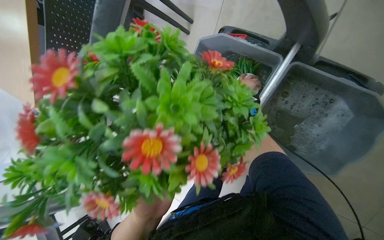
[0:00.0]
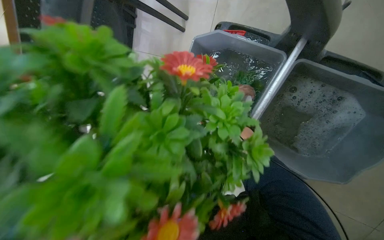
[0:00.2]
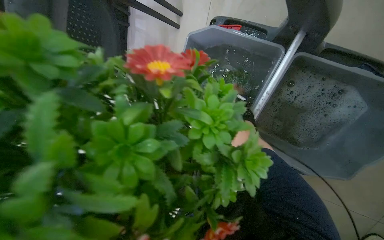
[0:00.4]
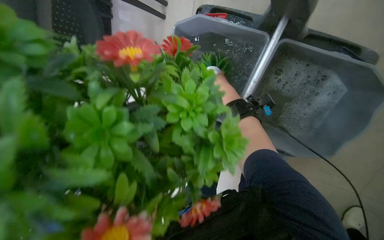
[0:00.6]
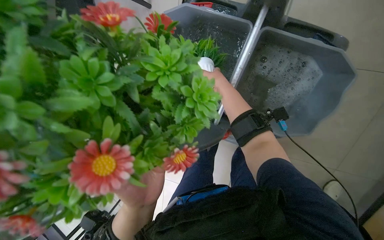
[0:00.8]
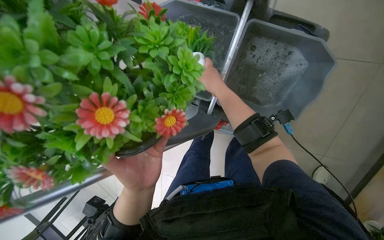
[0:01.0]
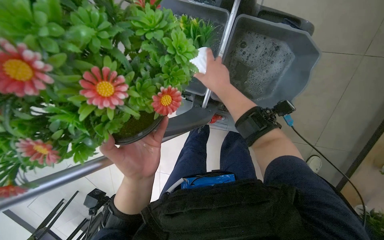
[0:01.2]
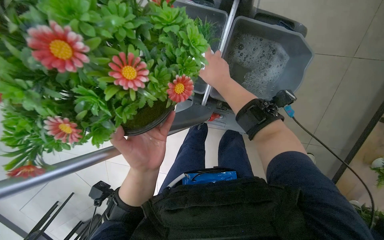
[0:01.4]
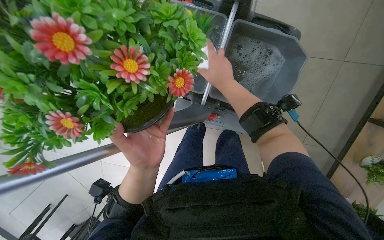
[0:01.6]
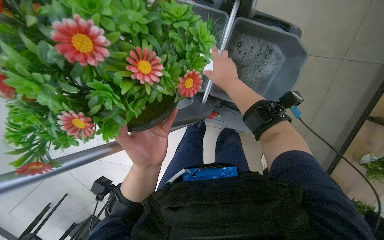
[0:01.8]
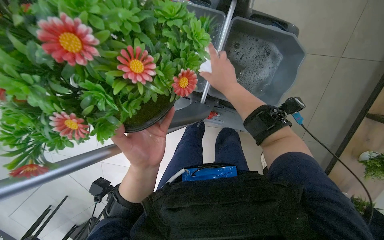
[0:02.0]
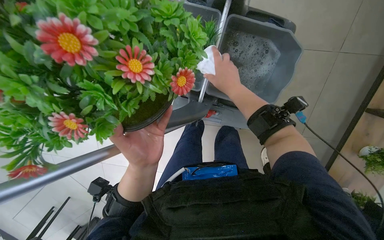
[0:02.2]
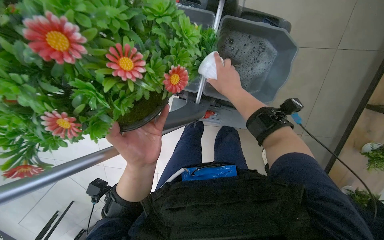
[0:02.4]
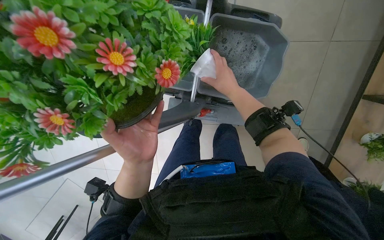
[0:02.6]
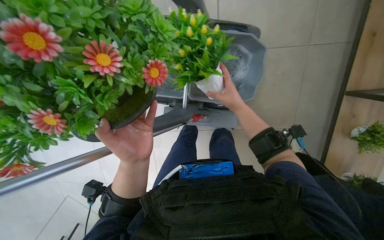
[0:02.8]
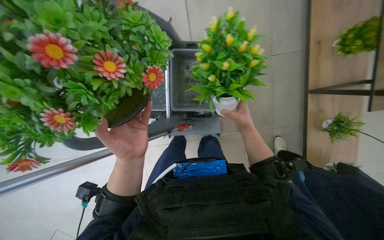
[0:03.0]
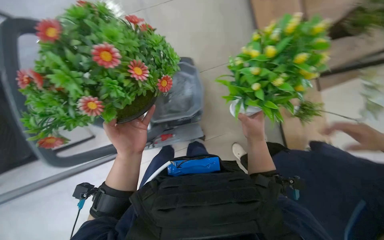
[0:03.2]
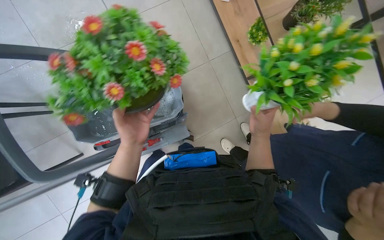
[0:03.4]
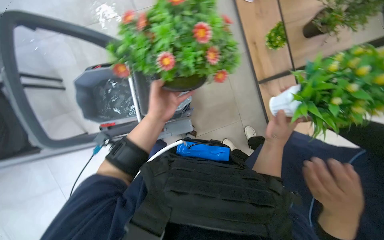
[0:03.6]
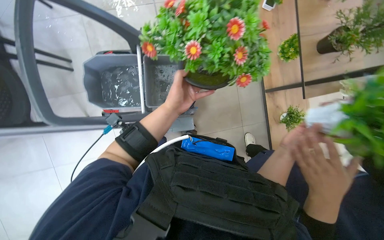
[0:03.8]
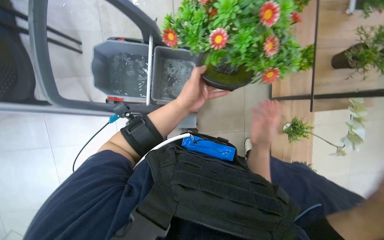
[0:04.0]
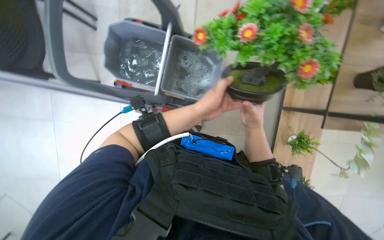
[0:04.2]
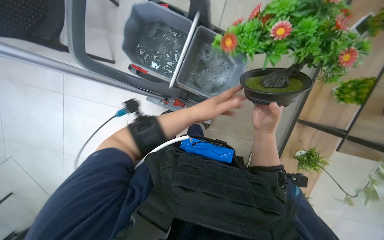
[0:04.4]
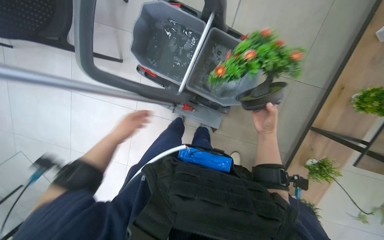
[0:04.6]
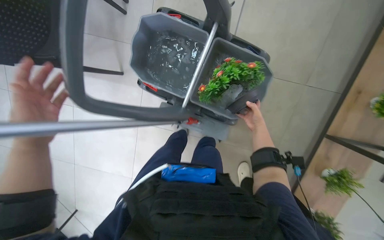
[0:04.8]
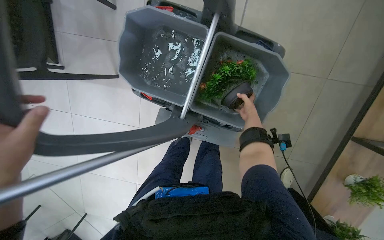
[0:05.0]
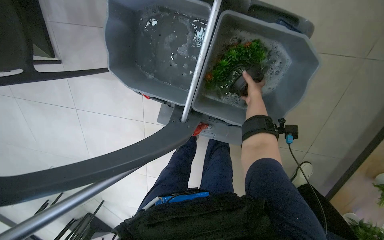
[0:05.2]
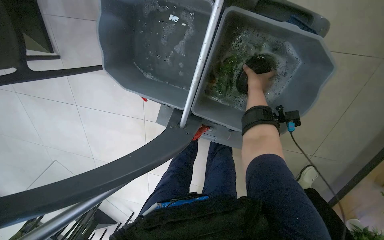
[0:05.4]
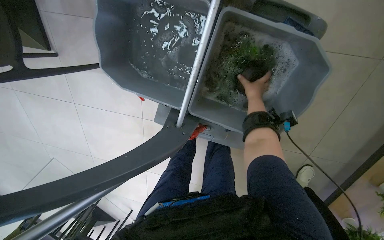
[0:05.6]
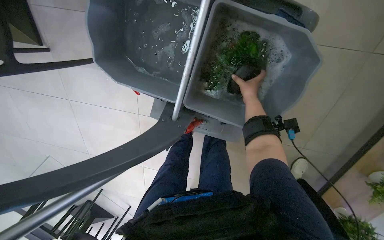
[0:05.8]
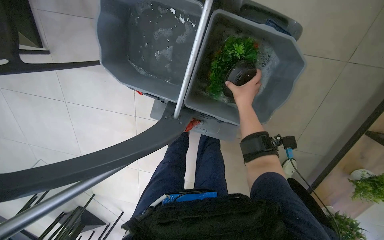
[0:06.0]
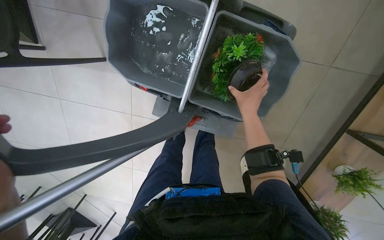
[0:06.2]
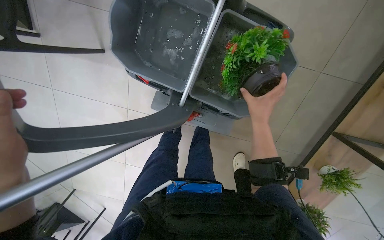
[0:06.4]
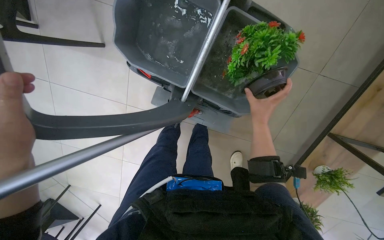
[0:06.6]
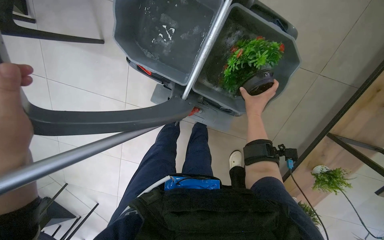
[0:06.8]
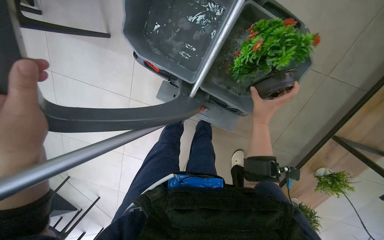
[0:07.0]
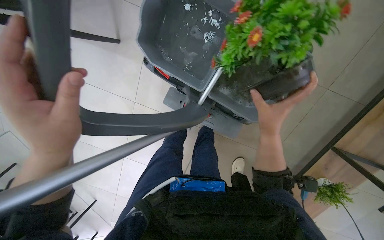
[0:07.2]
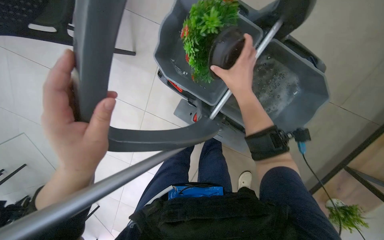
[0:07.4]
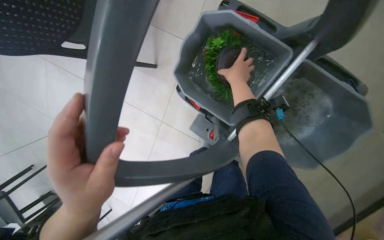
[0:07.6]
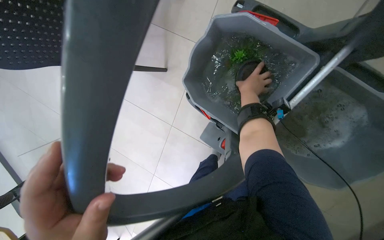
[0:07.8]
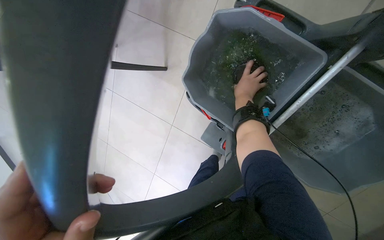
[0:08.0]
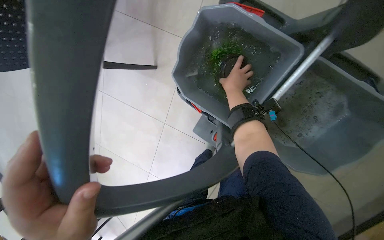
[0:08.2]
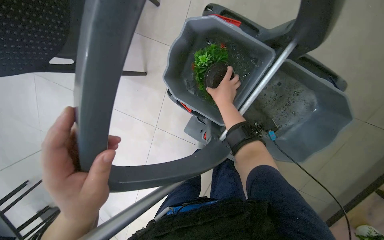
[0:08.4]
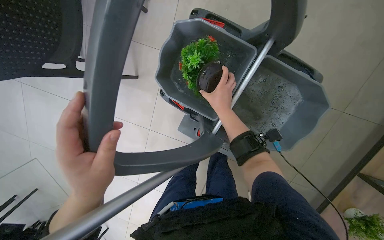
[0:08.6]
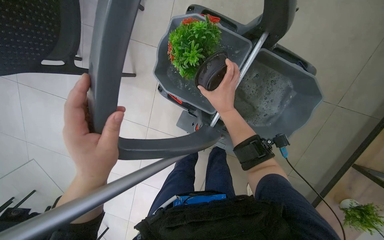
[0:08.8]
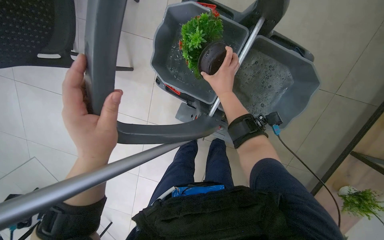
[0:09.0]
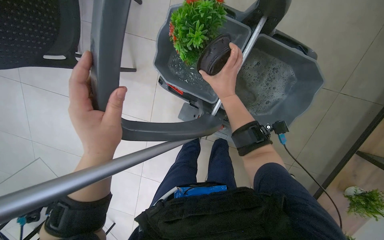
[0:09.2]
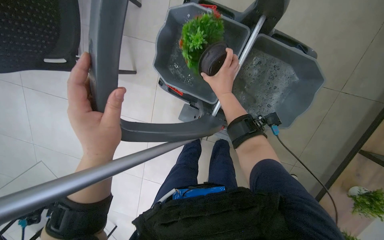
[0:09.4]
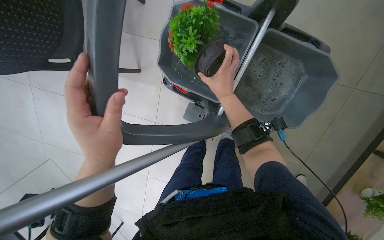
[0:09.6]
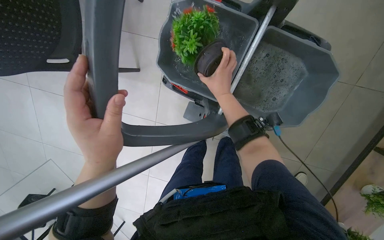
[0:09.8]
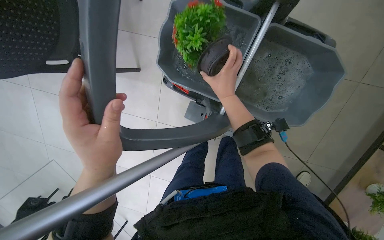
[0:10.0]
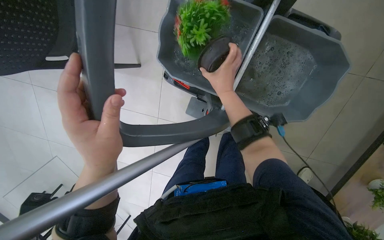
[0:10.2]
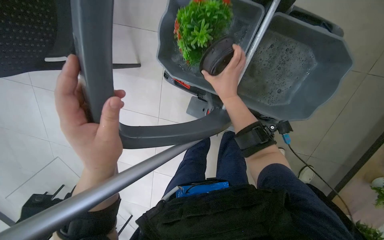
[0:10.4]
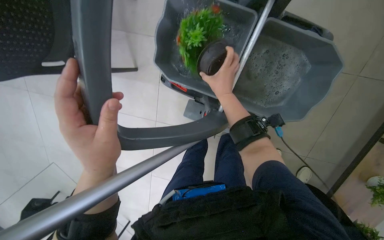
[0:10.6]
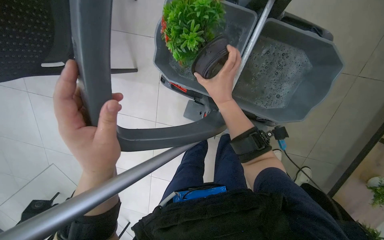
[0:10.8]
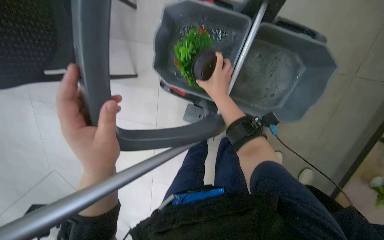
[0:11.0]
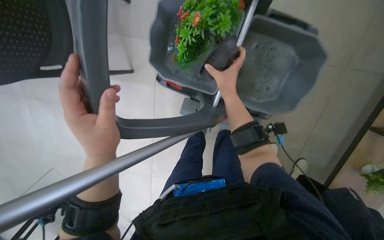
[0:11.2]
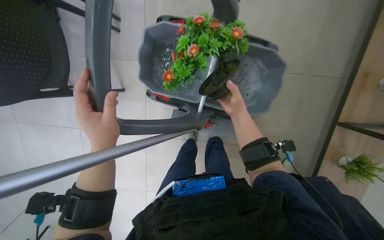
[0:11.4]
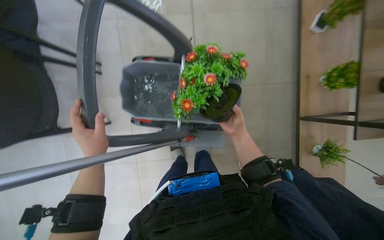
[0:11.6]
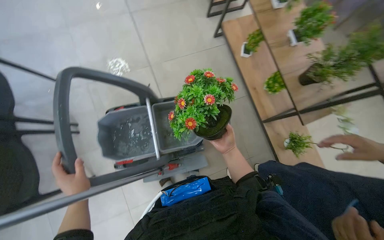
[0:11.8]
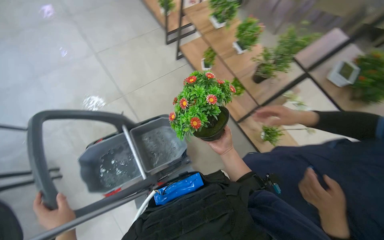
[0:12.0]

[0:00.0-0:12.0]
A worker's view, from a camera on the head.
Job: wiping surfaces.
The whole recording: Washing potted plants. The worker picks up decorative plants and flowers from a shelf, washes them in a cleaning cart, and places them back on the shelf.
0:00.0 to 0:01.6: The right hand travels nearer to the camera and down the picture by about 35 cm.
0:01.6 to 0:03.0: The right hand goes roughly 25 cm down the picture and to the right.
0:03.0 to 0:04.4: The scene rotates clockwise by roughly 60 degrees.
0:04.4 to 0:06.0: The right hand moves up the picture, some 10 cm, and travels farther from the camera and back again, some 40 cm each way.
0:06.0 to 0:07.6: The right hand moves up the picture, approximately 20 cm.
0:07.6 to 0:09.0: The right hand moves down the picture, roughly 15 cm.
0:09.0 to 0:10.4: The hands work in one place, with small movements.
0:10.4 to 0:12.0: The wearer moves some 50 cm. The head turns to the right by about 50 degrees. The wearer looks approximately 40 degrees further upward.

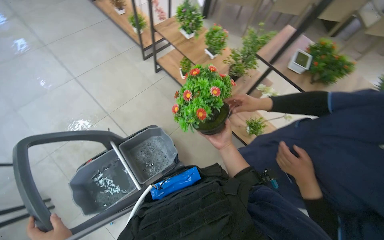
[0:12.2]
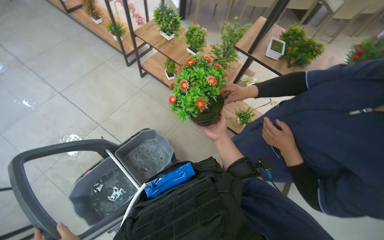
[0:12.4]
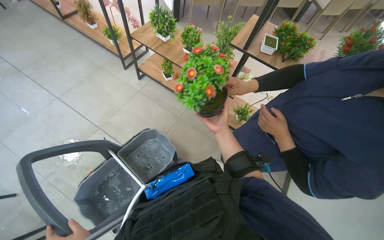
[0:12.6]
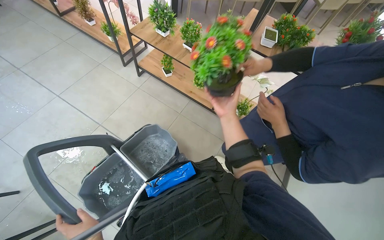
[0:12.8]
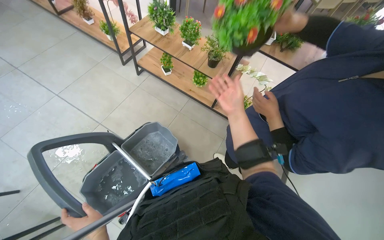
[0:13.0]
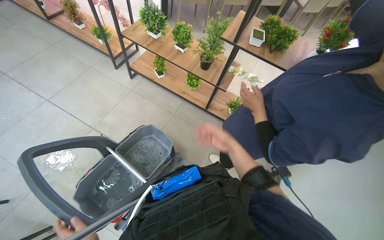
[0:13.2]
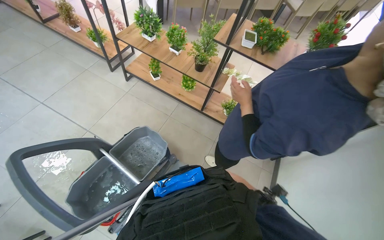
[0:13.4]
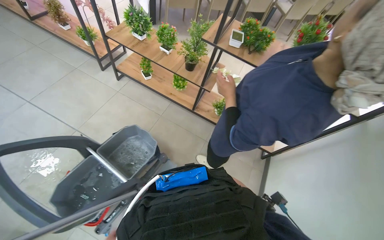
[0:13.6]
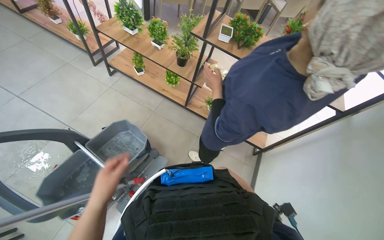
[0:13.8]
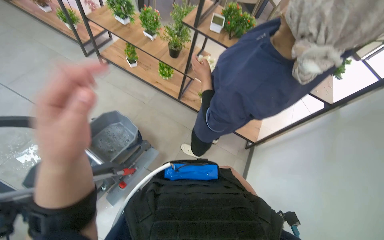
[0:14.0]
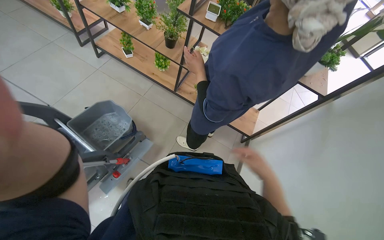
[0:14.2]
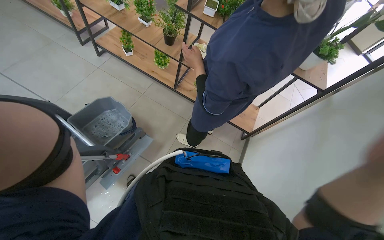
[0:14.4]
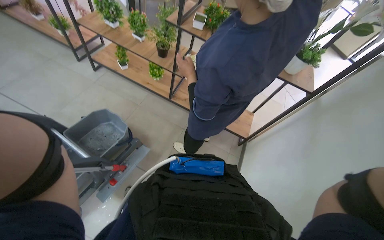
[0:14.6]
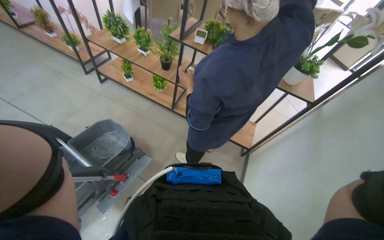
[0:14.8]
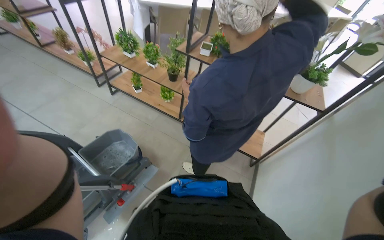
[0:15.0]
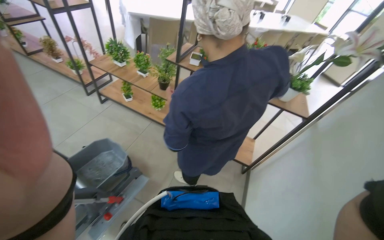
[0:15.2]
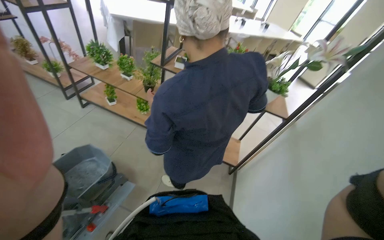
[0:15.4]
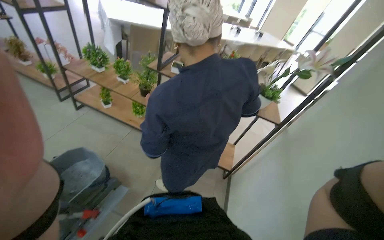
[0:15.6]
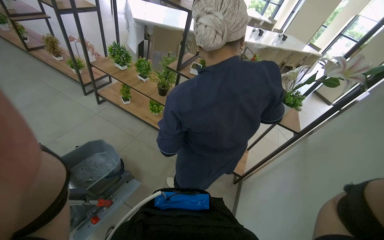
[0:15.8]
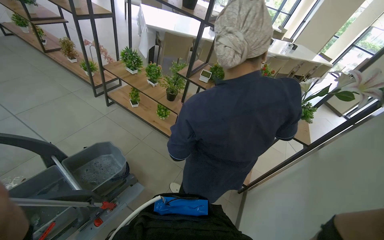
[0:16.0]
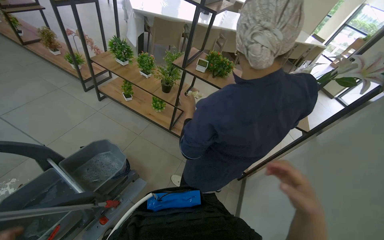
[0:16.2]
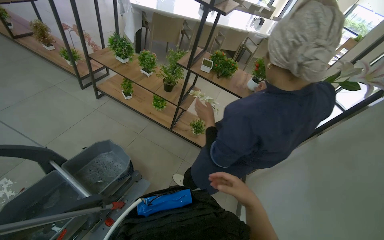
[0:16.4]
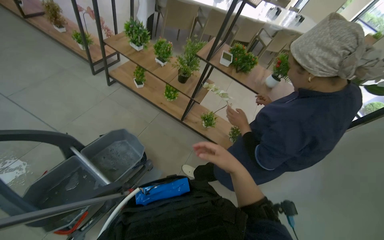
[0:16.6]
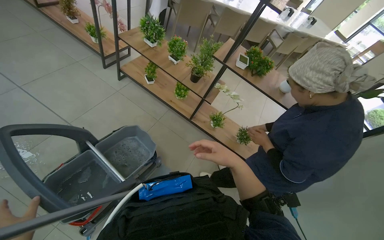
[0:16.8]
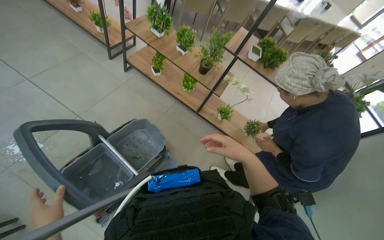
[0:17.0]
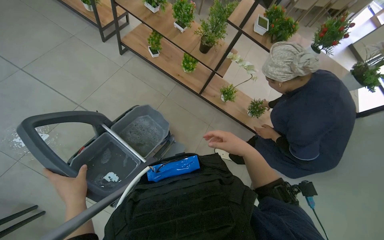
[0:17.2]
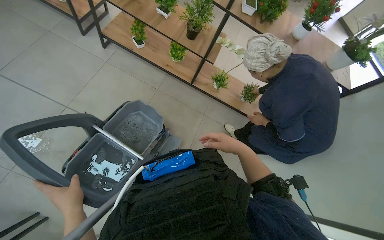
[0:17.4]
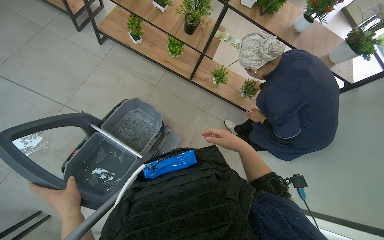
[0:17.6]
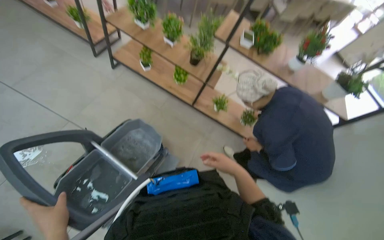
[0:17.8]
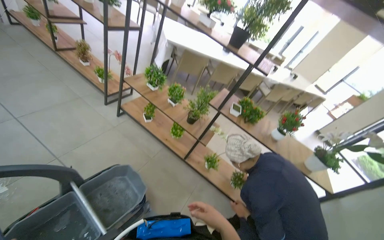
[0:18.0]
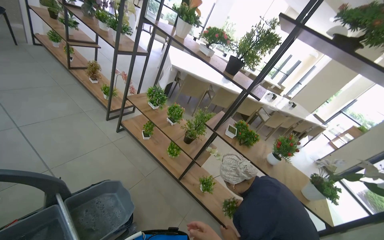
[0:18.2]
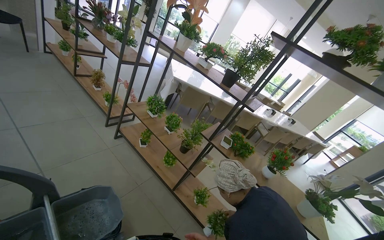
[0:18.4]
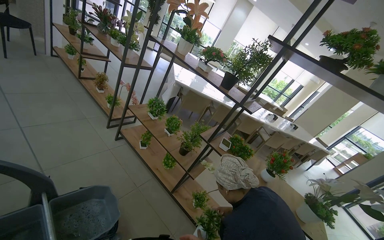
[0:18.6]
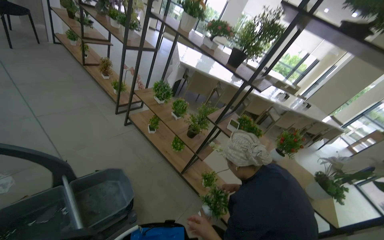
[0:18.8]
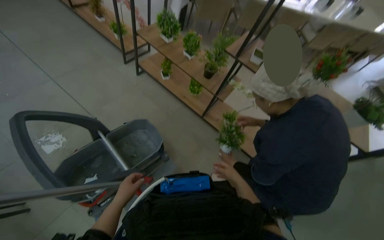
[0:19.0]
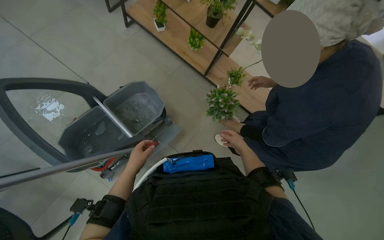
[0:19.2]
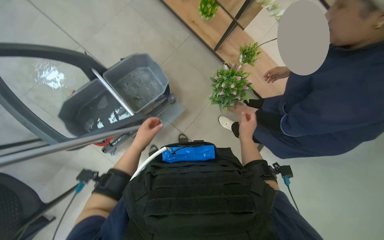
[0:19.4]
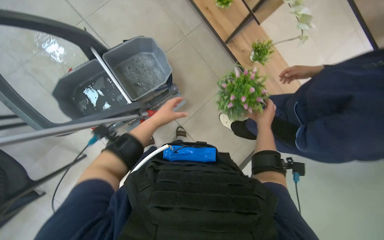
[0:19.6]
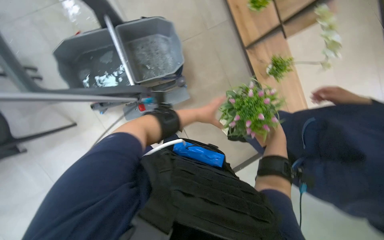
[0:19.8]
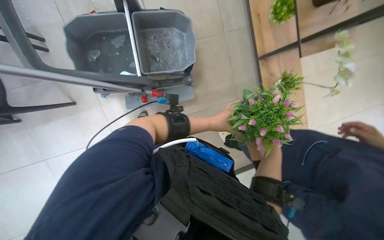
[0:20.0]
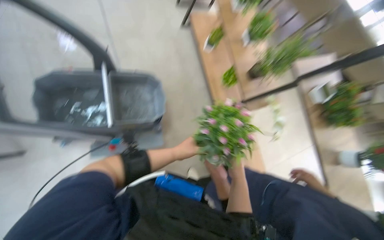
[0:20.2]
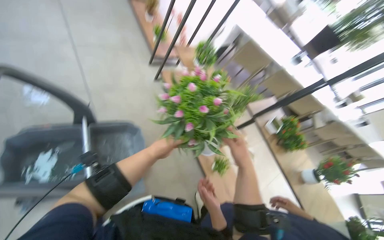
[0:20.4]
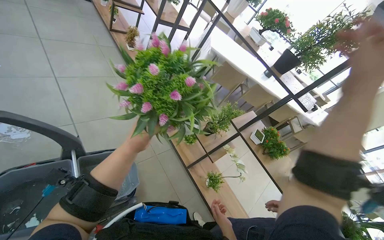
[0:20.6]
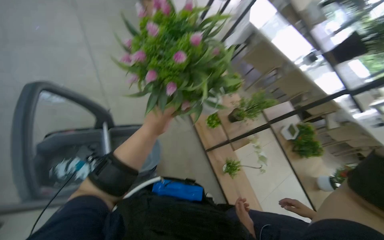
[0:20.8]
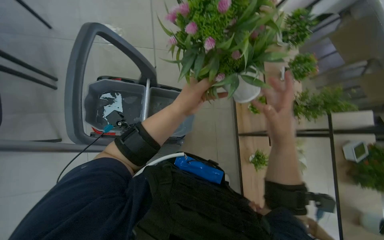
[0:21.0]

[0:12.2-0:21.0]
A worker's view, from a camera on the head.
Job: wiping surfaces.
The whole recording: Washing potted plants. The worker picks up decorative plants and flowers from a shelf, washes them in a cleaning cart, and places them back on the shelf.
0:12.2 to 0:13.6: The right hand travels down the picture and to the right by about 50 cm.
0:16.6 to 0:18.0: The view tips upward by about 15 degrees.
0:18.0 to 0:19.6: The camera pitches downward, by approximately 40 degrees.
0:19.6 to 0:21.0: The view tilts some 20 degrees upward. The scene rotates clockwise by approximately 35 degrees.
